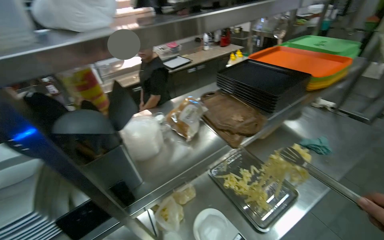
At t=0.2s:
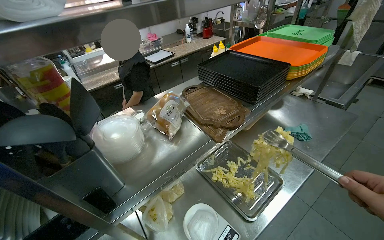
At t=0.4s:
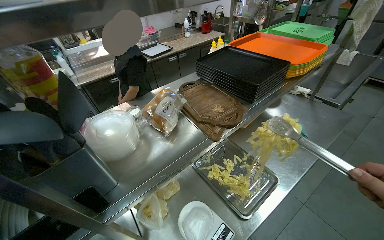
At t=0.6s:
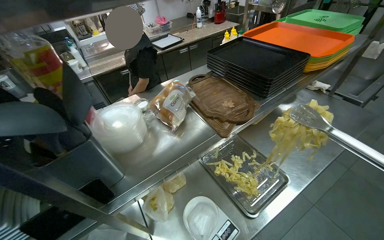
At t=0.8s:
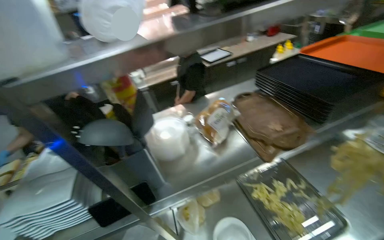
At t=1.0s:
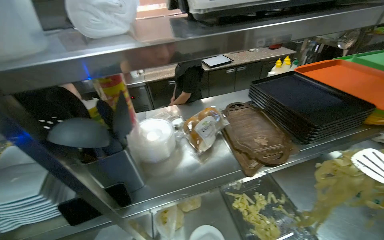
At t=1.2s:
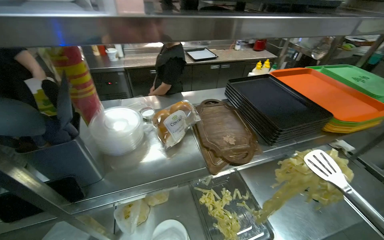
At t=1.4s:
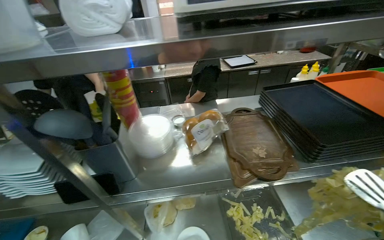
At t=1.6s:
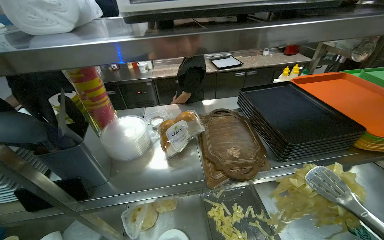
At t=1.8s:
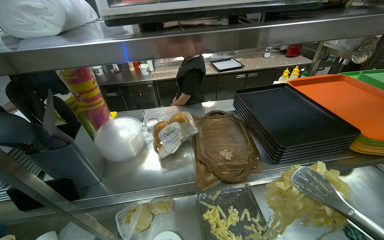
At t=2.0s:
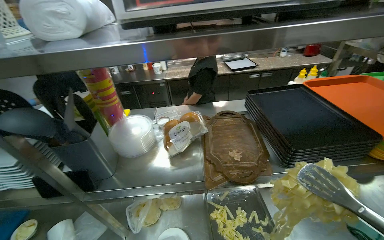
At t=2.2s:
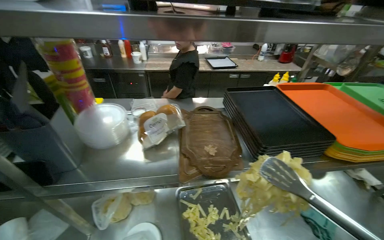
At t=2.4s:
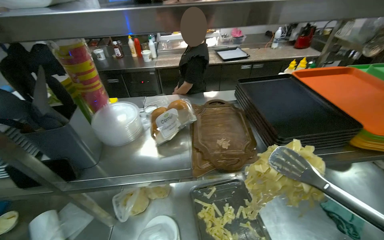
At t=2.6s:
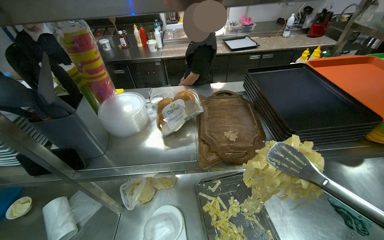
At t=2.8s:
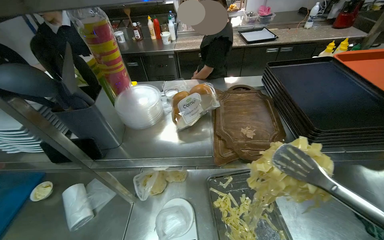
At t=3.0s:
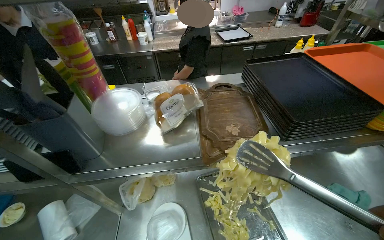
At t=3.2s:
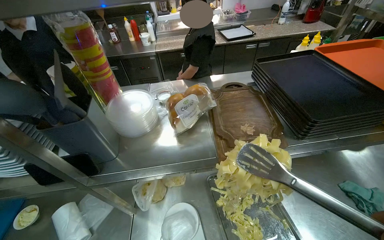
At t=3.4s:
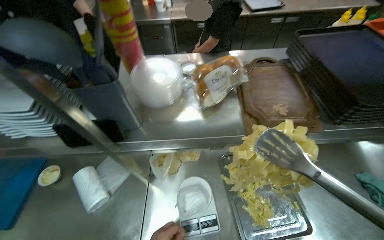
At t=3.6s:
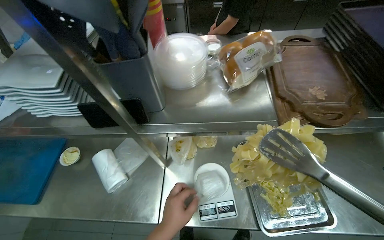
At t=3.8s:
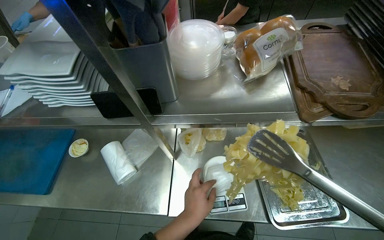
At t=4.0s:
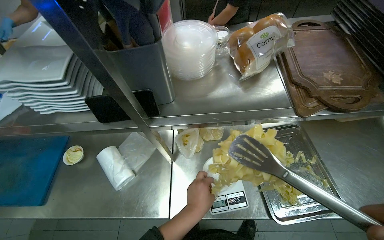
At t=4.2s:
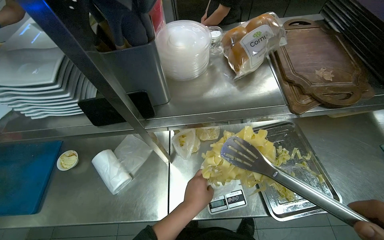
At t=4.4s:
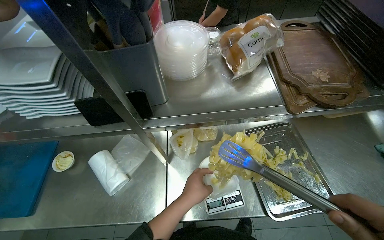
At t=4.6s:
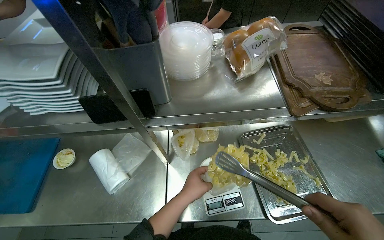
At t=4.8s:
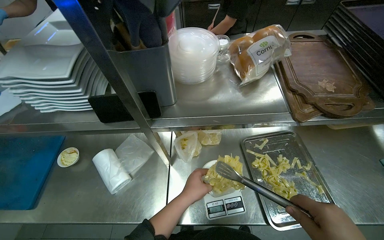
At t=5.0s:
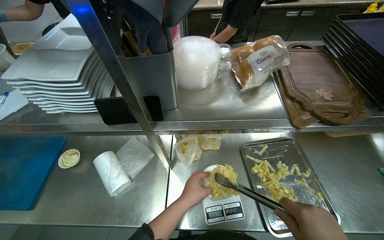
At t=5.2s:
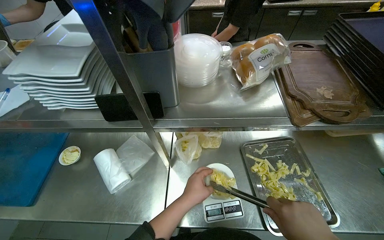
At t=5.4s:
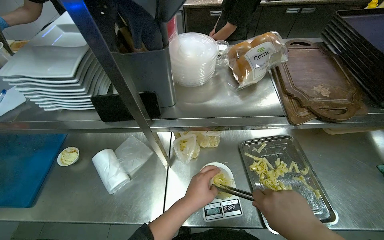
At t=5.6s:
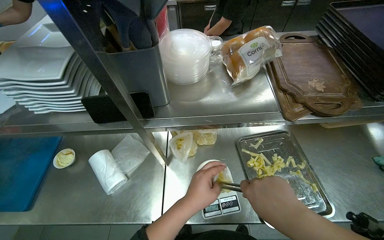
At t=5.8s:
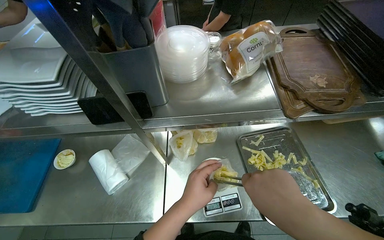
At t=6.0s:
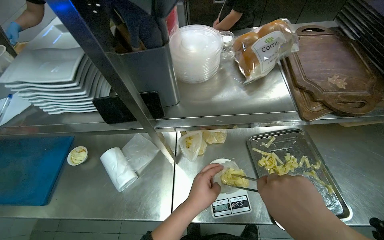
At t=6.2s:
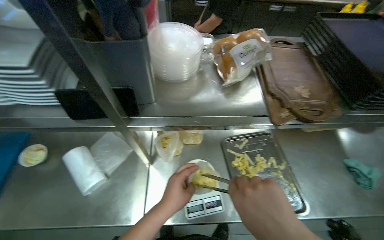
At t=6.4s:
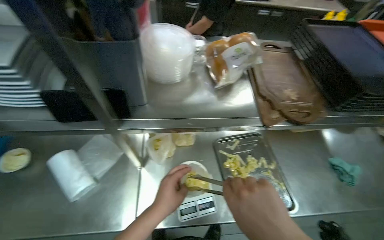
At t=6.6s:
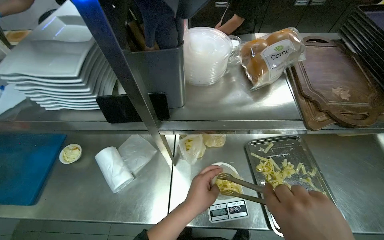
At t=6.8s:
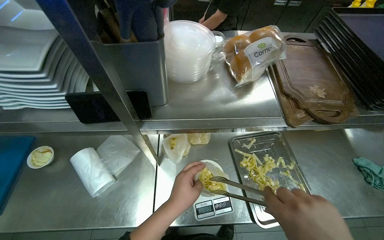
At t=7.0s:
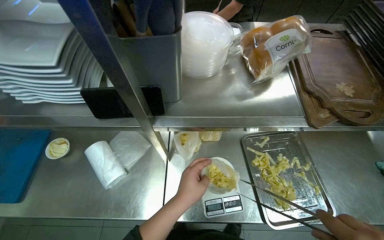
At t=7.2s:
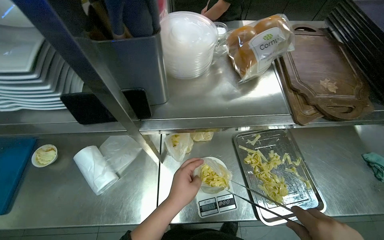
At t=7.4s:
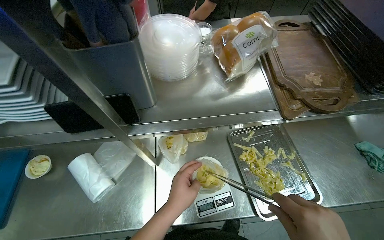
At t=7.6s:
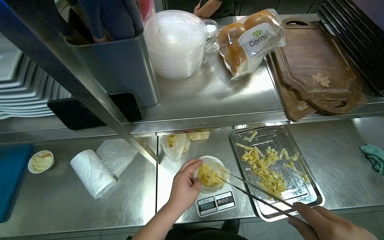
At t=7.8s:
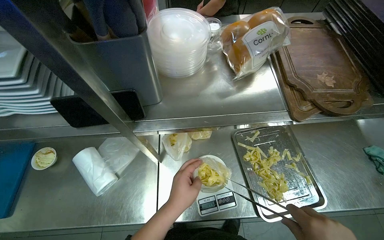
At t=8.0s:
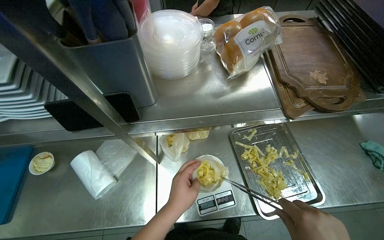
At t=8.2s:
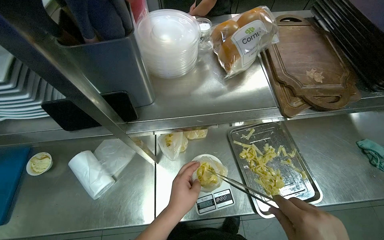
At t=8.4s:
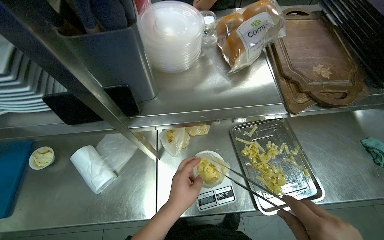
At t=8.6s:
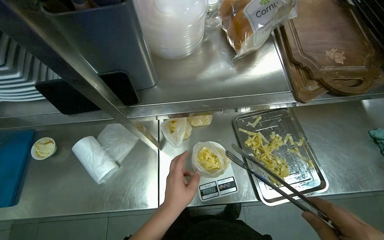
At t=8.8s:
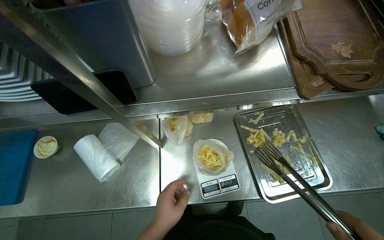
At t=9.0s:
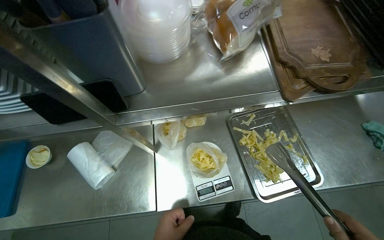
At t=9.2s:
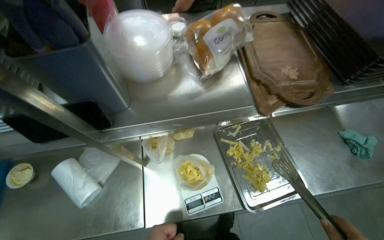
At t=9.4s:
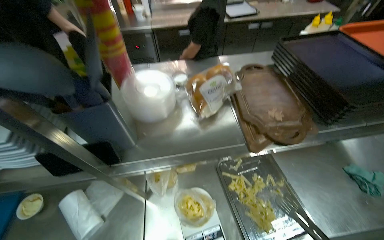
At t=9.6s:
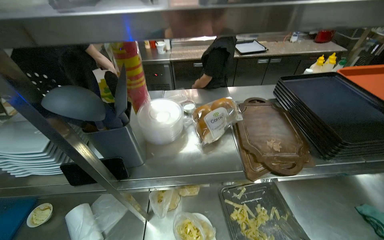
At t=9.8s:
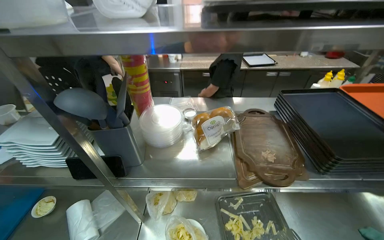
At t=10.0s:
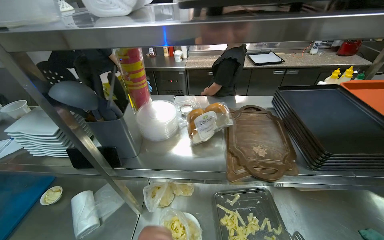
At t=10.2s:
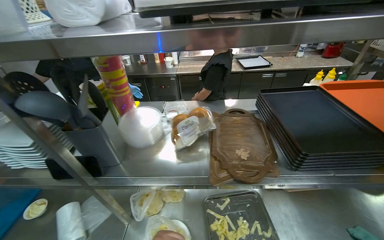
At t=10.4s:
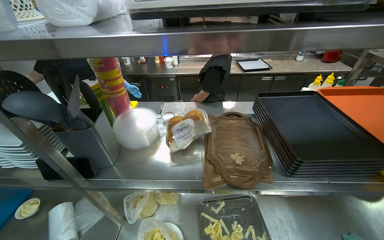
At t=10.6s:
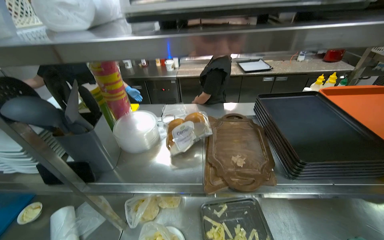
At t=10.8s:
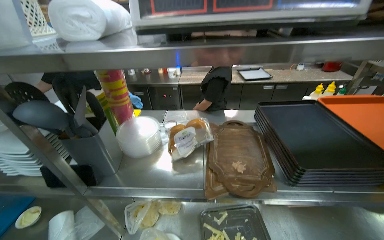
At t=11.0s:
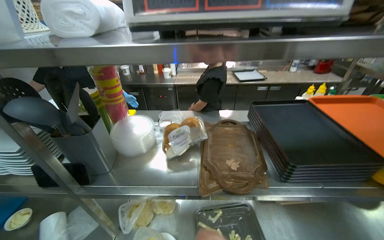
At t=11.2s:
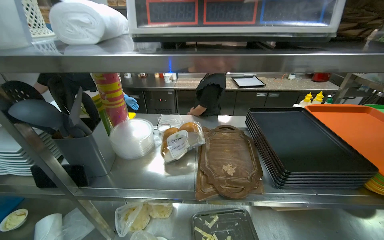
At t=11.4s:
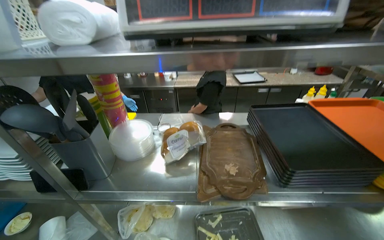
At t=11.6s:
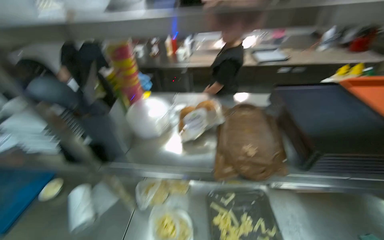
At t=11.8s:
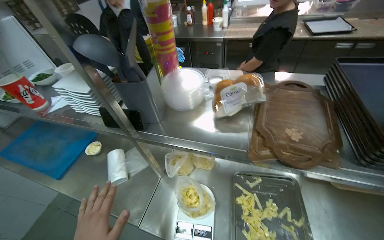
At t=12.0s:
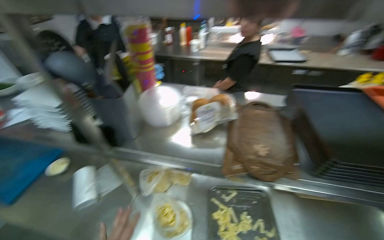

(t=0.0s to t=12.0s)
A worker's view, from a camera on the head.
Job: preparing food.
The whole recording: Weighing and bagging pasta. The worker weighs pasta using a scale and places it into containers and bags.
t=0.0s - t=1.6s: The wearer's head swings some 25 degrees to the left.
t=3.0s - t=4.4s: The camera pitches downward, by approximately 15 degrees.
t=9.0s - t=10.4s: The camera pitches upward, by roughly 30 degrees.

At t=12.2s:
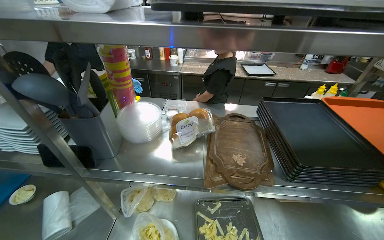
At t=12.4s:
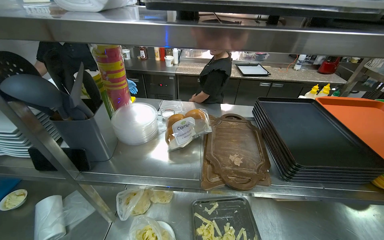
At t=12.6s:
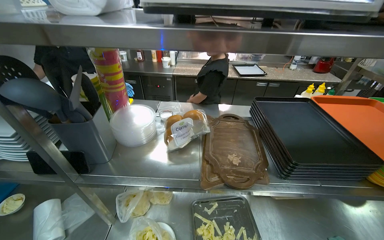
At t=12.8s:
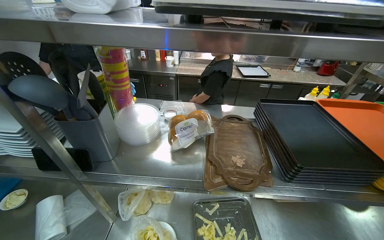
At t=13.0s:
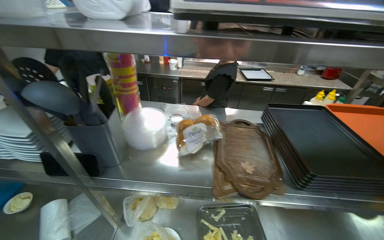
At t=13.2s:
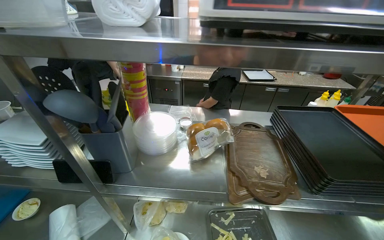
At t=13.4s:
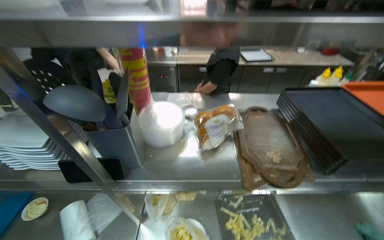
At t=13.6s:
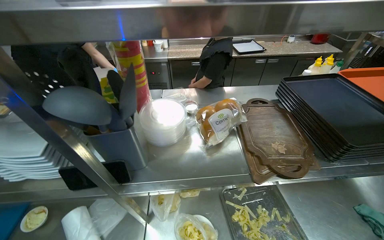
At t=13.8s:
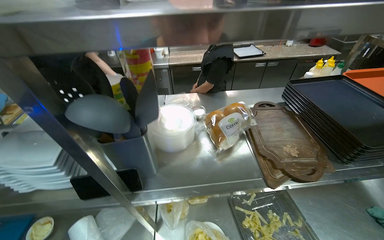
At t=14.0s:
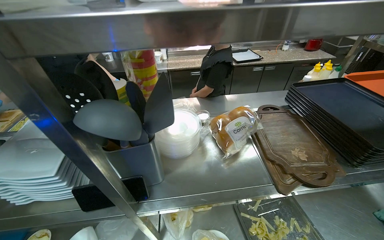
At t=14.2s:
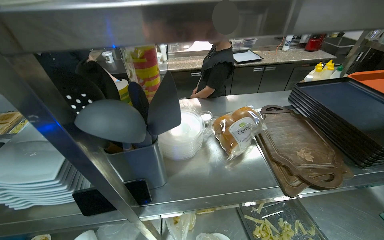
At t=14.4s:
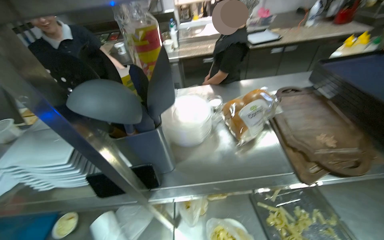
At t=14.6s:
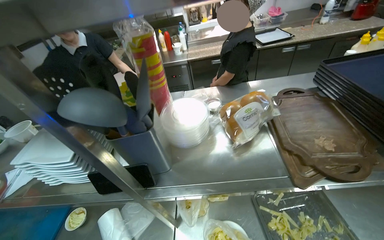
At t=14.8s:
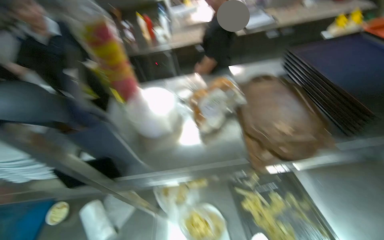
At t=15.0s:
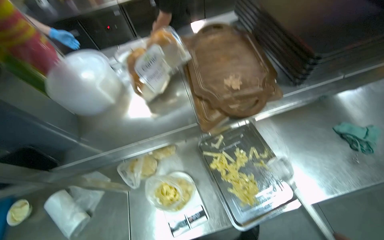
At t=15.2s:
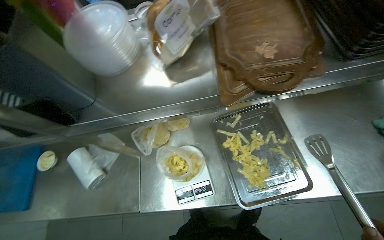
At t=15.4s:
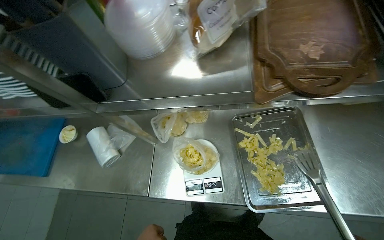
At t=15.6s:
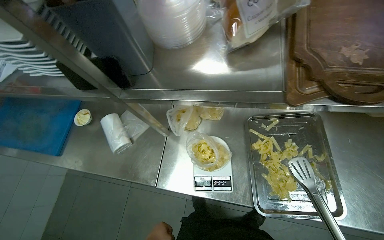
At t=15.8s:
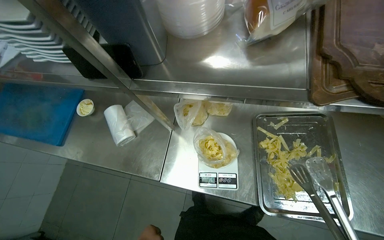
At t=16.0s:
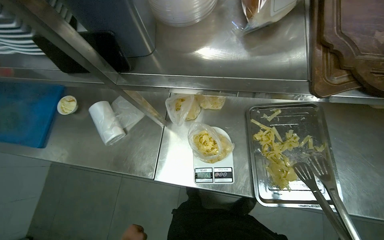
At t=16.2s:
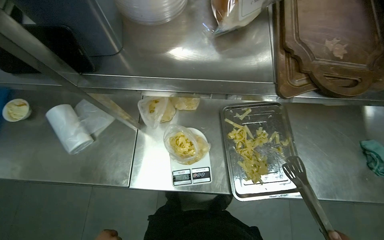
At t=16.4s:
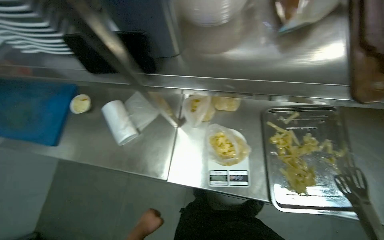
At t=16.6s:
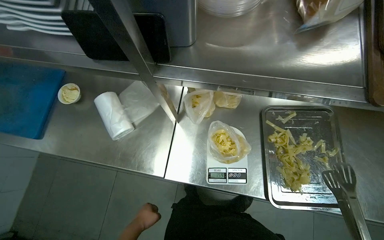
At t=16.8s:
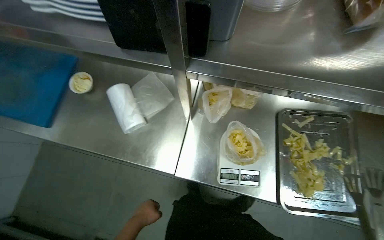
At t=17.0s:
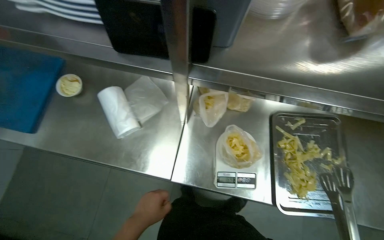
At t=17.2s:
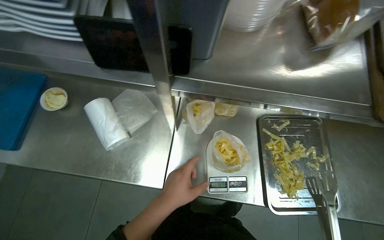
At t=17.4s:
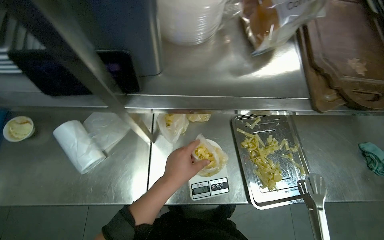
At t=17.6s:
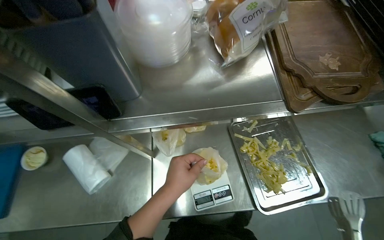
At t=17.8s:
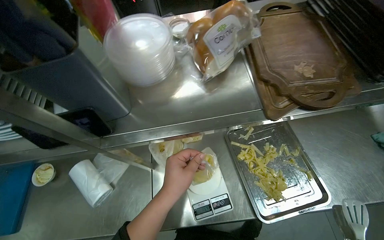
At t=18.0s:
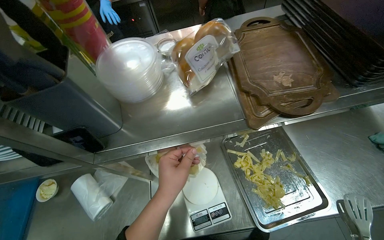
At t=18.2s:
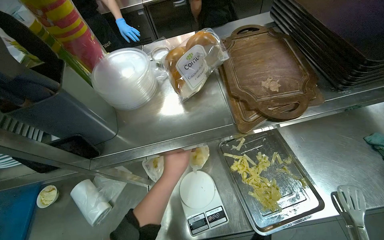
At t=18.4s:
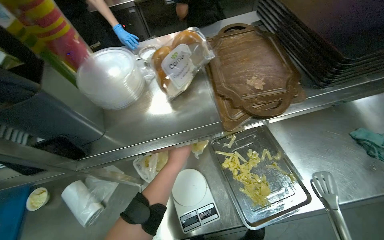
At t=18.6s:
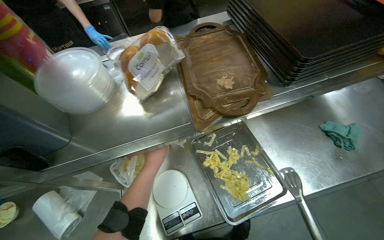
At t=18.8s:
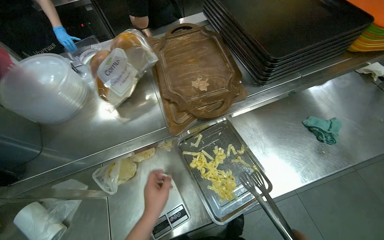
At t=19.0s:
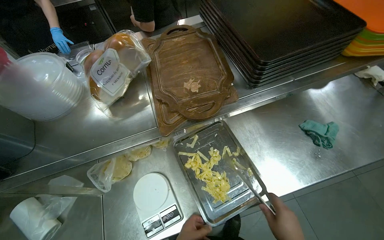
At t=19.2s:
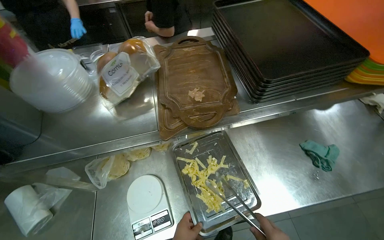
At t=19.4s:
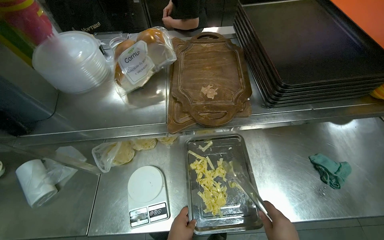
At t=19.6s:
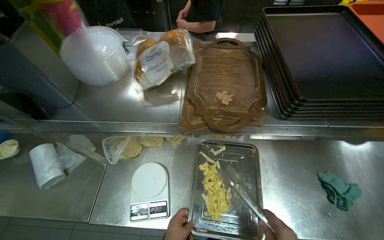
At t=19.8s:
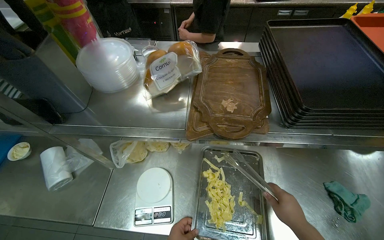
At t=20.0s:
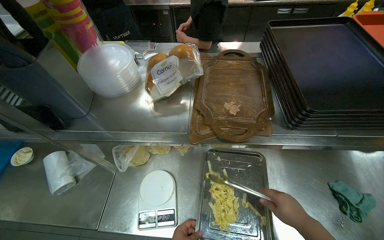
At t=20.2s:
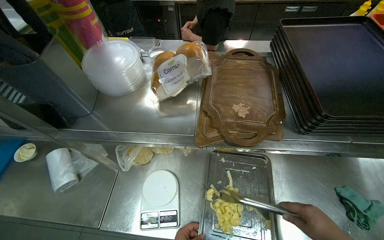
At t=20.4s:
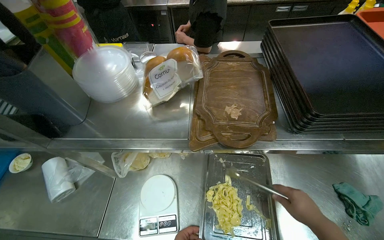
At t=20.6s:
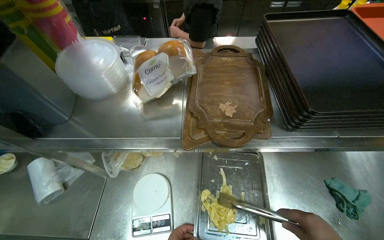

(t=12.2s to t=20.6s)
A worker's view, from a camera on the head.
Job: preparing food.
The whole recording: Weighing and bagging pasta. The worker weighs pasta using a scale and places it into containers and bags.
t=13.6s - t=15.0s: The camera pitches downward, by some 15 degrees.
t=15.0s - t=16.4s: The camera pitches downward, by about 15 degrees.
t=16.4s - t=17.8s: The left hand is displaced up the picture, to the right and nearer to the camera by about 50 cm.
